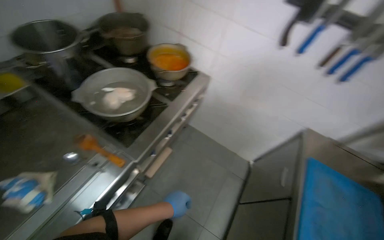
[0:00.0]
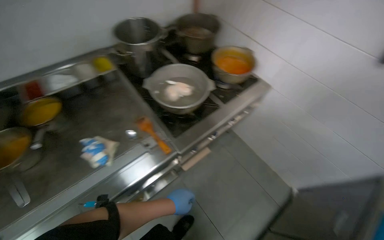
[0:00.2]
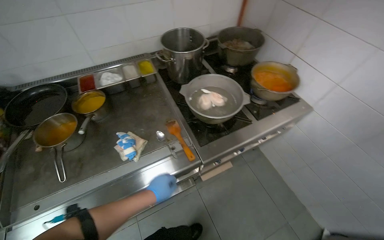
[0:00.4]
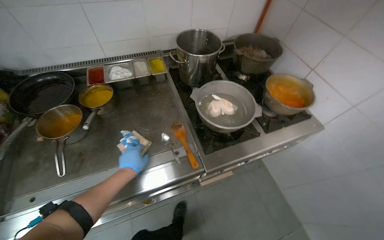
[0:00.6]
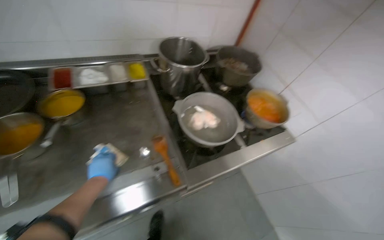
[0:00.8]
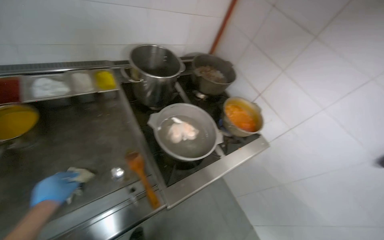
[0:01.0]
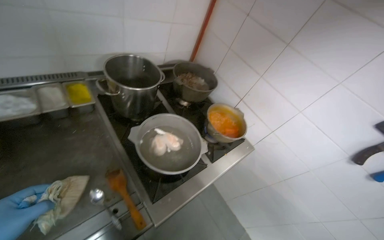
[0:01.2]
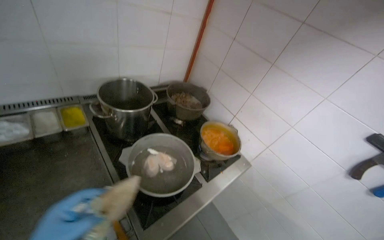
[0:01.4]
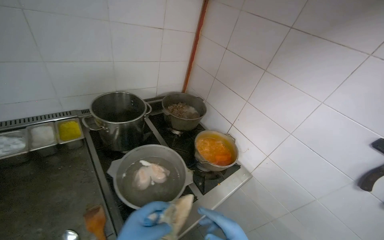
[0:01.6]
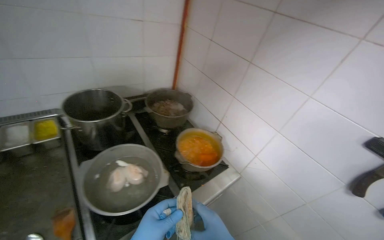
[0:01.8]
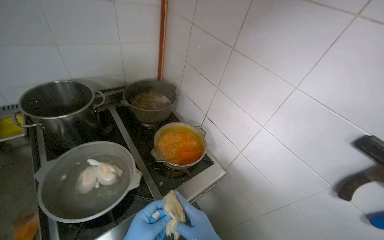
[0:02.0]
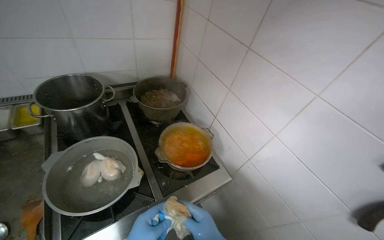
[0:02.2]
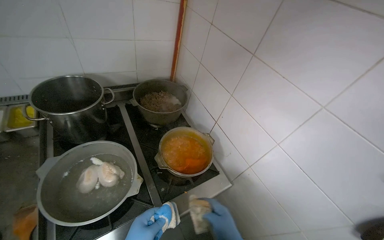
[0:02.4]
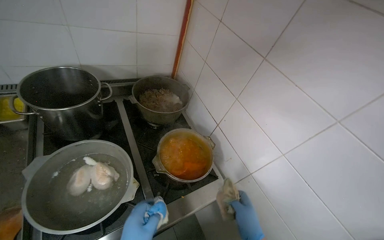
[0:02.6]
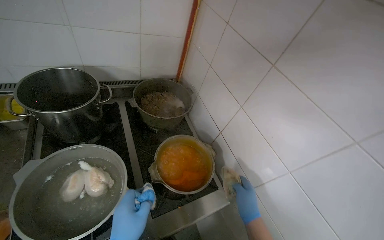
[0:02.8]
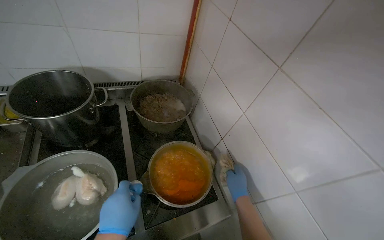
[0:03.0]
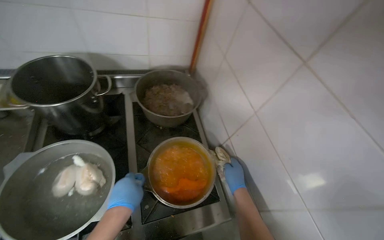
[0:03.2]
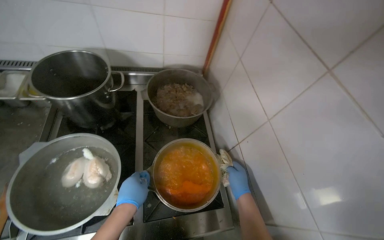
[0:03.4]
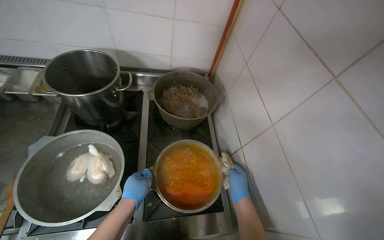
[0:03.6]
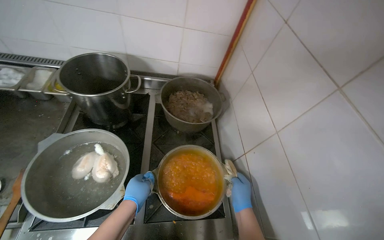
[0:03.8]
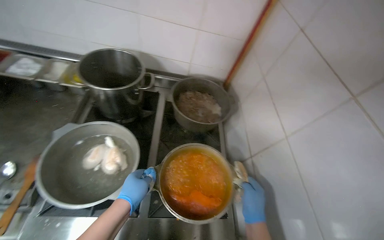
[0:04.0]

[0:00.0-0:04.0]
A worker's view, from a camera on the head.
Job: preparing food.
The whole recording: Preparing and filling tortillas. The worker slices and mixes vegetables on a cutting board, then fills tortillas with the prepared ingredients.
0:02.6 to 0:04.0: The wearer's head swings about 25 degrees to the left.

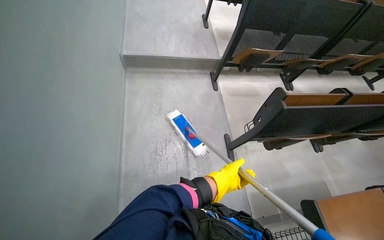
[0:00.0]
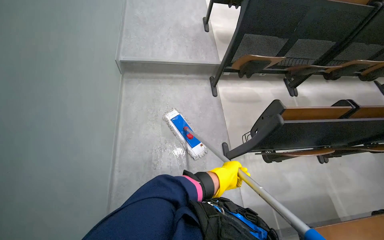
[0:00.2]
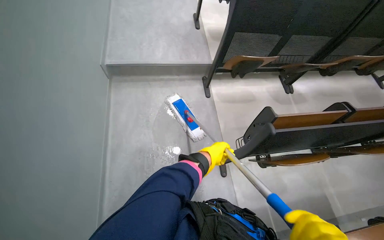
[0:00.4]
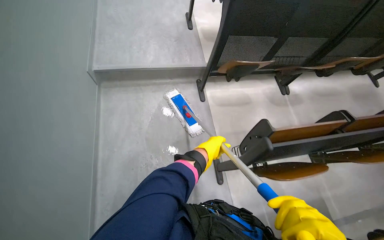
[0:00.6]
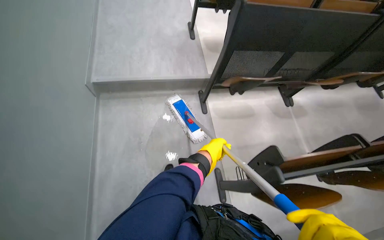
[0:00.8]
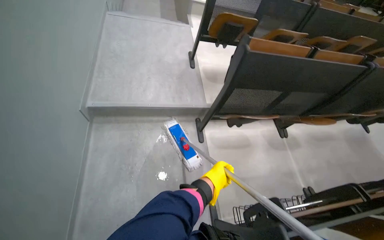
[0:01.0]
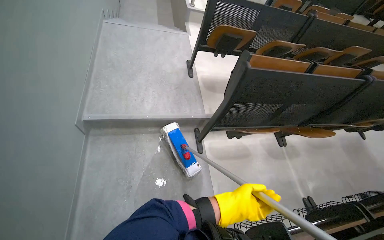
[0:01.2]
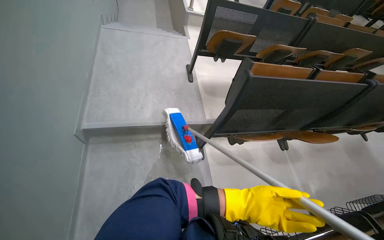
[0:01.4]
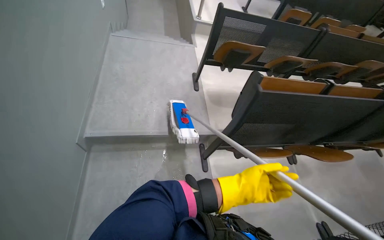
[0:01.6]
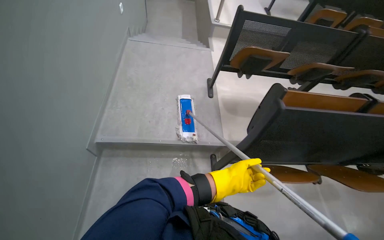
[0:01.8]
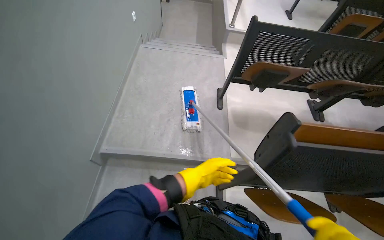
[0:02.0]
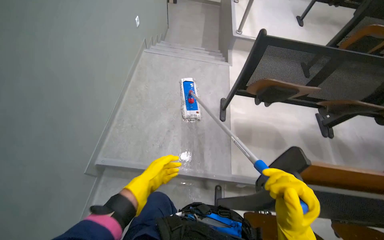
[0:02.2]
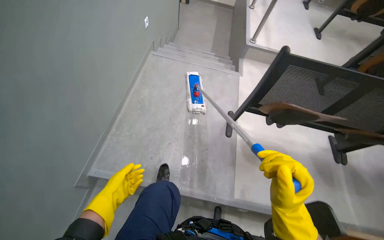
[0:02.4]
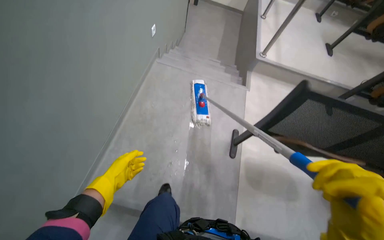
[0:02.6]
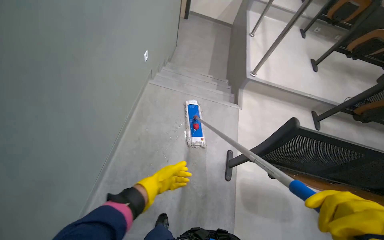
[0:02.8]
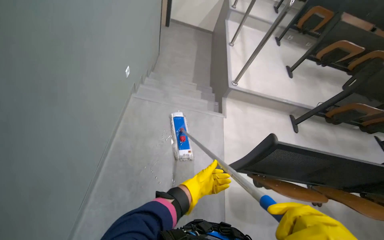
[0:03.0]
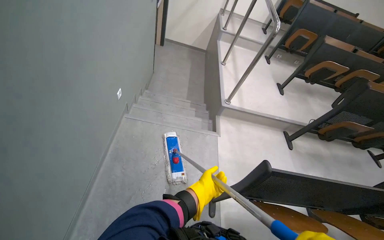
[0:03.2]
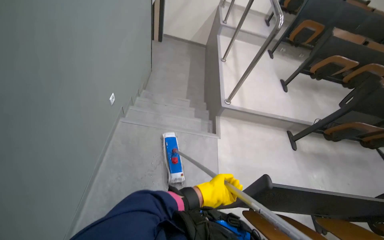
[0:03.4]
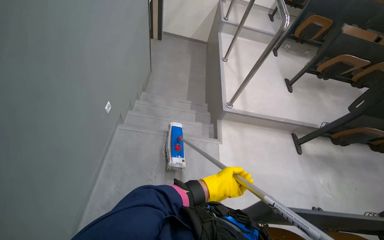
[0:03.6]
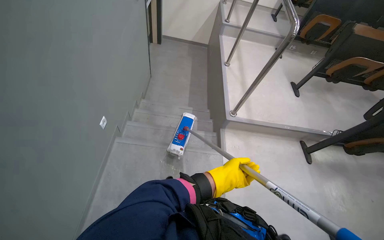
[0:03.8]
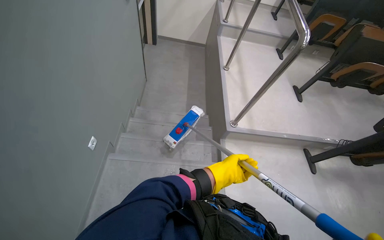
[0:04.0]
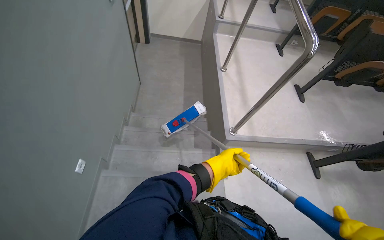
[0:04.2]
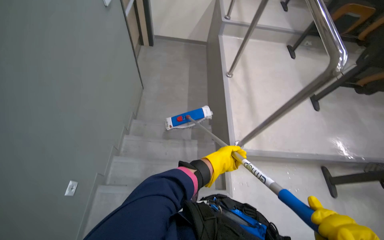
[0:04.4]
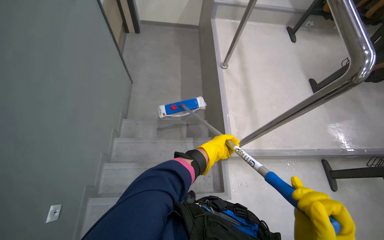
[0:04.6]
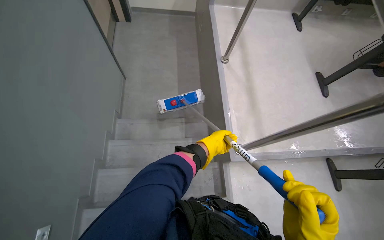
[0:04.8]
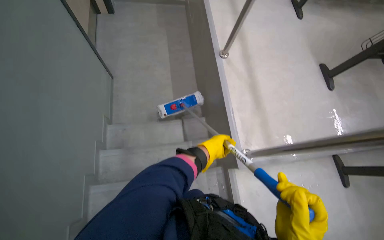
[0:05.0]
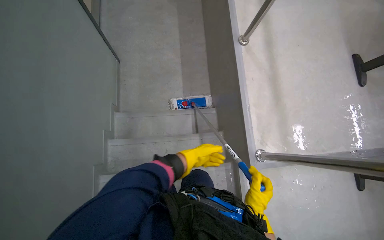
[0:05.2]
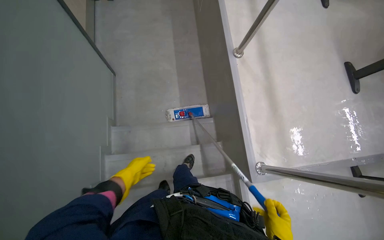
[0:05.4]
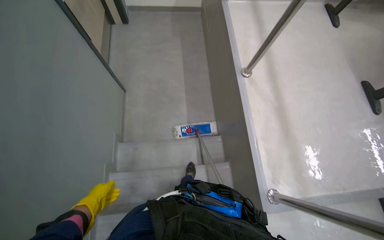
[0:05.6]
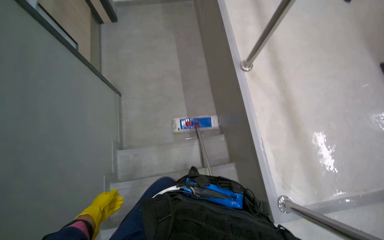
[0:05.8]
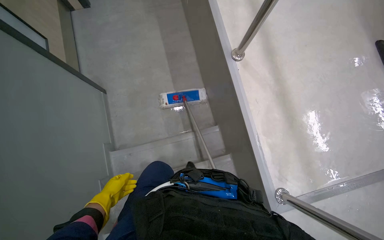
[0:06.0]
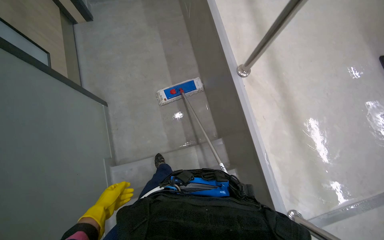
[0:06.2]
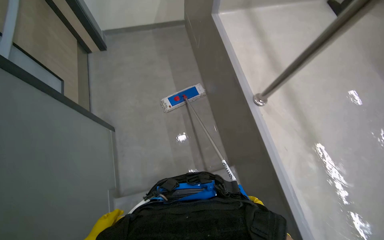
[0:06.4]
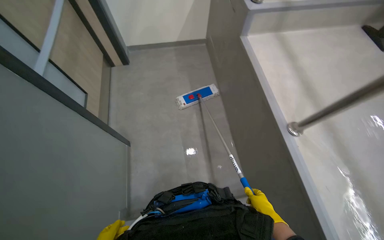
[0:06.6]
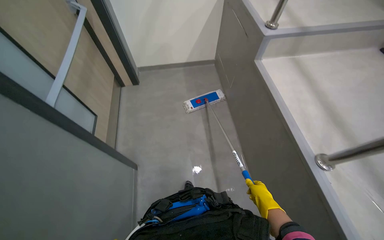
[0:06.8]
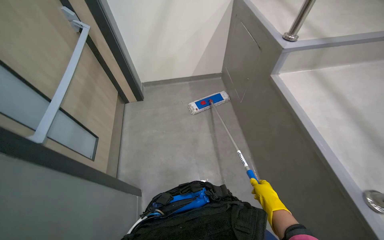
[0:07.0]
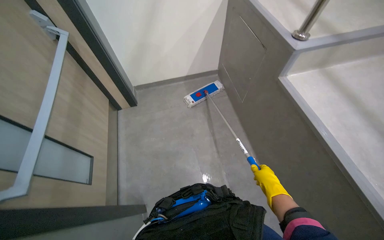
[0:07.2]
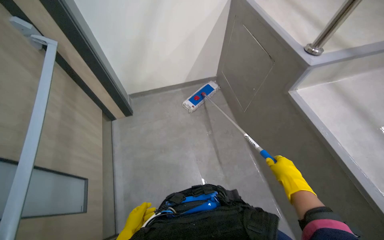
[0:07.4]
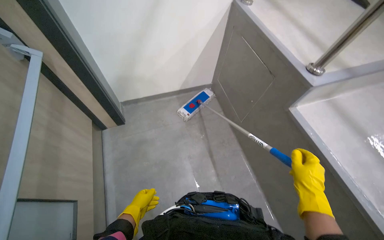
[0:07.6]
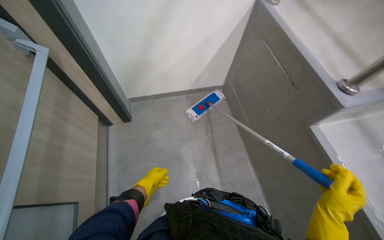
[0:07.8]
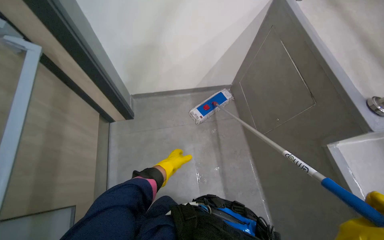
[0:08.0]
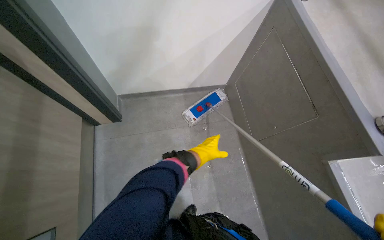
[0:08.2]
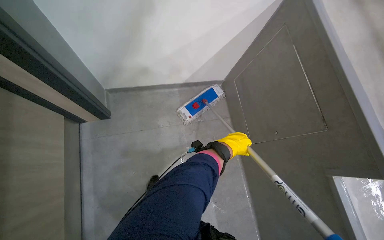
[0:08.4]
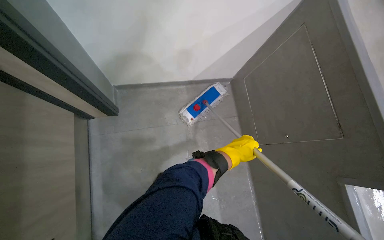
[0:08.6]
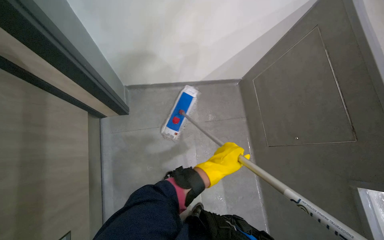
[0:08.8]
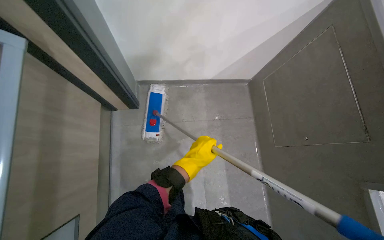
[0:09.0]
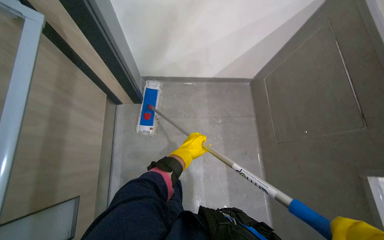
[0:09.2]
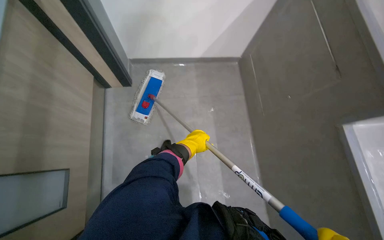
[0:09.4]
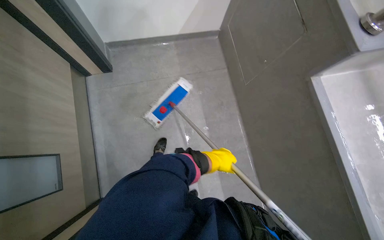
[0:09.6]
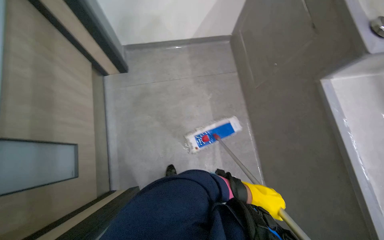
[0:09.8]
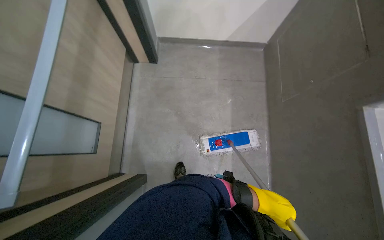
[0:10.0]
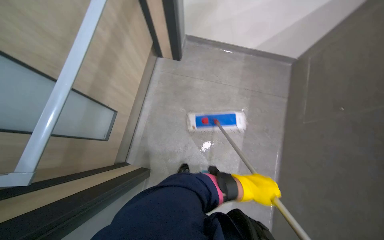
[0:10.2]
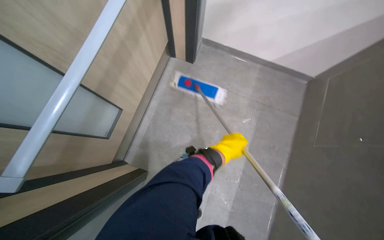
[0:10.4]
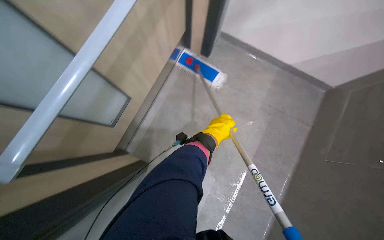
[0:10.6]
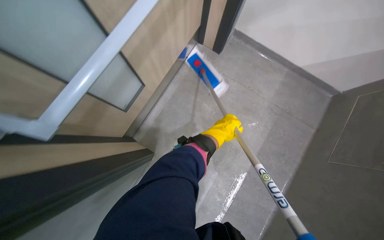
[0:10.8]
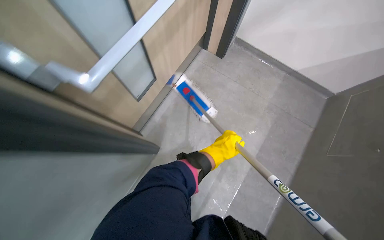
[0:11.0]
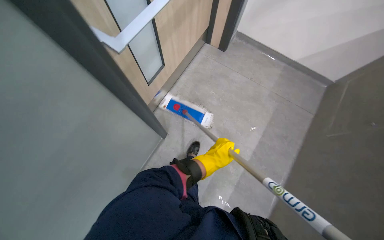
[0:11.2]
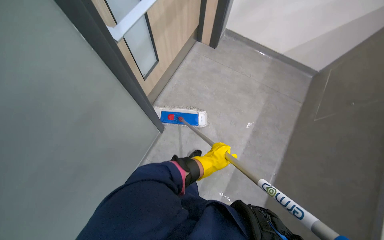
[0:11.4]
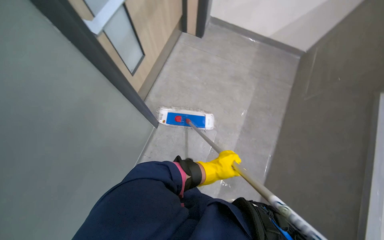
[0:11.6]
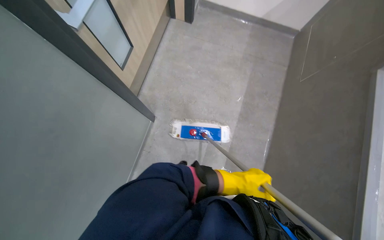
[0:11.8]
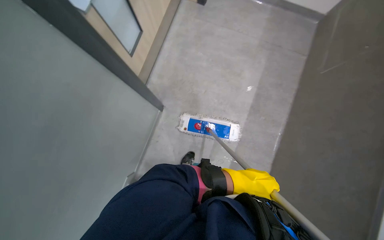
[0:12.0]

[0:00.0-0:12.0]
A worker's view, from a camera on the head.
Job: mopping floor.
The whole recording: Mopping stairs. The worker mops the stairs.
0:00.0 to 0:01.6: The head travels roughly 80 cm.
0:01.6 to 0:03.0: The camera travels about 1 m.
0:03.0 to 0:04.4: The camera is carried about 1 m.
0:04.4 to 0:06.0: The camera is carried roughly 90 cm. The view tilts some 15 degrees downward.
0:06.0 to 0:07.6: The camera travels approximately 1 m. The camera pitches upward, by about 20 degrees.
0:07.6 to 0:09.0: The head travels about 50 cm. The view tips downward by some 15 degrees.
0:09.0 to 0:10.4: The wearer looks roughly 25 degrees further to the left.
0:10.4 to 0:12.0: The camera is carried some 50 cm.

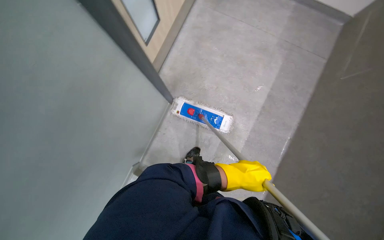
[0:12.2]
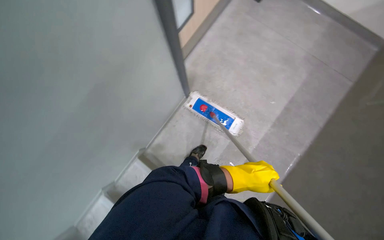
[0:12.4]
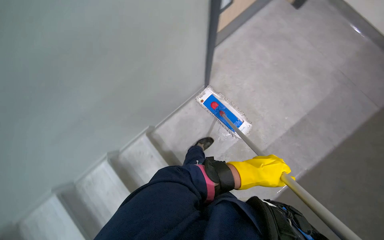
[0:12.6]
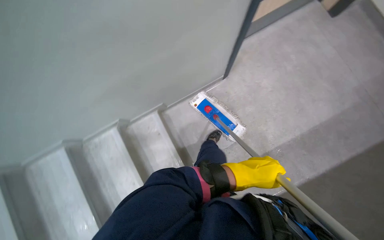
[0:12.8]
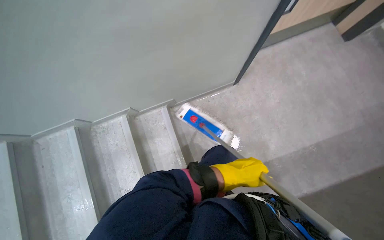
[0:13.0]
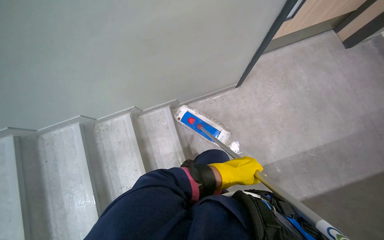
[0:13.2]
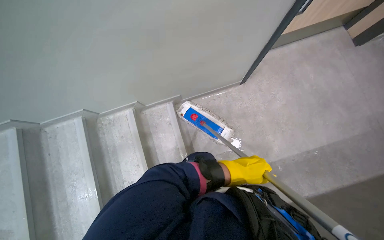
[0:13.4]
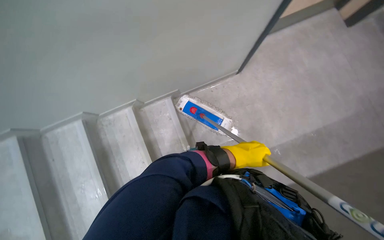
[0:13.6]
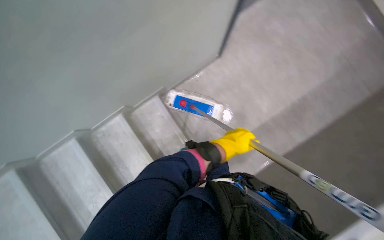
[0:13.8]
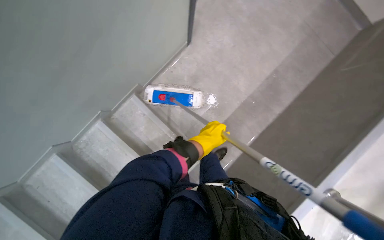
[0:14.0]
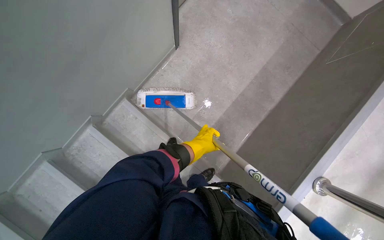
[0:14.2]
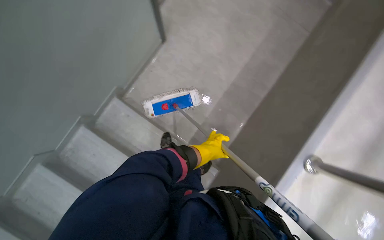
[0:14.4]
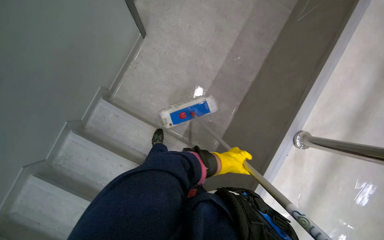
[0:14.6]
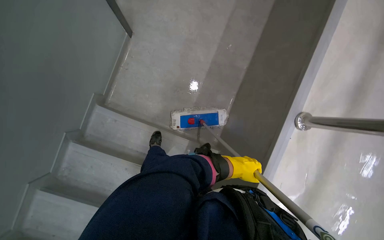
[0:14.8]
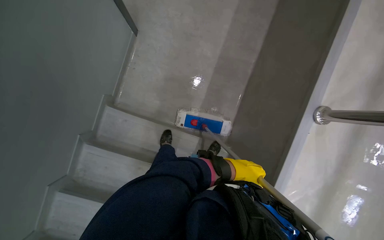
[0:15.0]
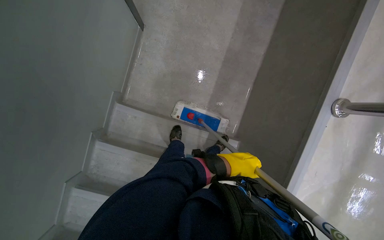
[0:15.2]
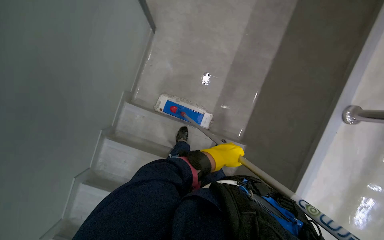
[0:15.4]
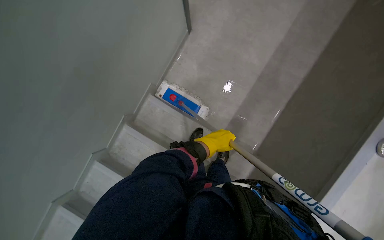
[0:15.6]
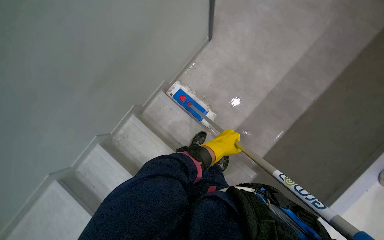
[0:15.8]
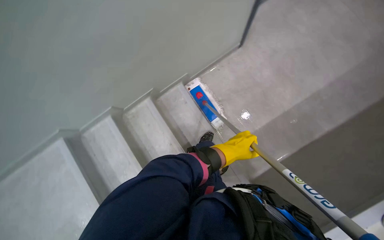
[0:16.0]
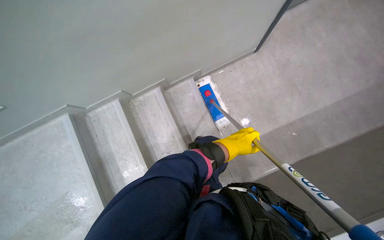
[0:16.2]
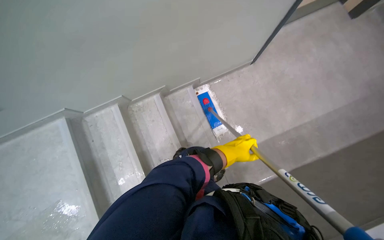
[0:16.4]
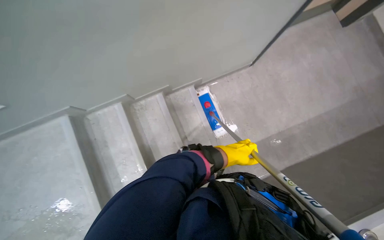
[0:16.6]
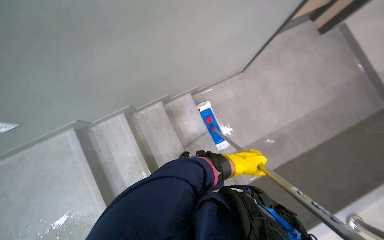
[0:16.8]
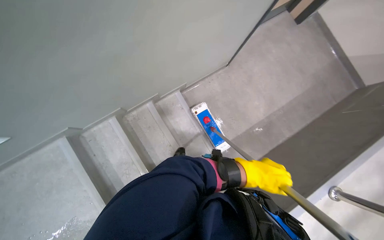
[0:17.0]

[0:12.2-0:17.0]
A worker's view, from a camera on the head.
Job: mopping floor.
The whole recording: Mopping stairs. The worker mops the stairs.
0:12.2 to 0:13.8: The camera travels some 40 cm.
0:13.8 to 0:15.4: The view tips downward by roughly 15 degrees. The scene rotates counterclockwise by some 35 degrees.
0:15.4 to 0:17.0: The camera travels roughly 50 cm. The scene rotates clockwise by approximately 40 degrees.
